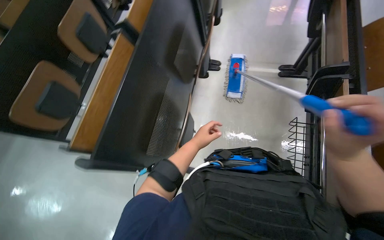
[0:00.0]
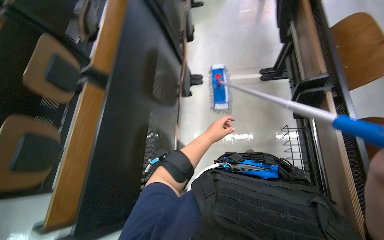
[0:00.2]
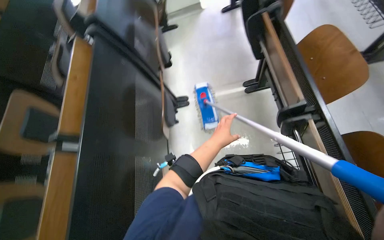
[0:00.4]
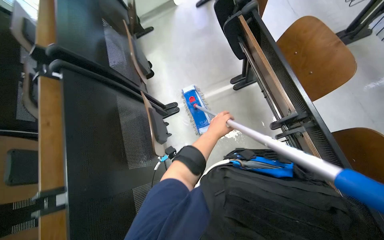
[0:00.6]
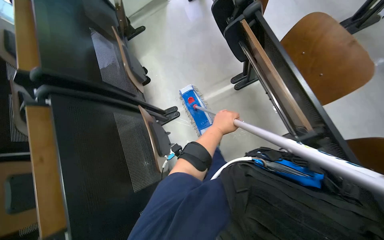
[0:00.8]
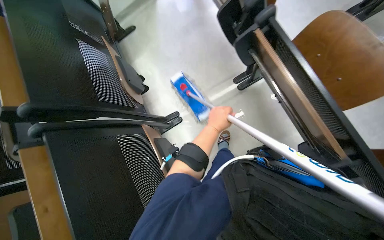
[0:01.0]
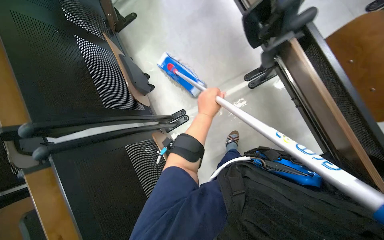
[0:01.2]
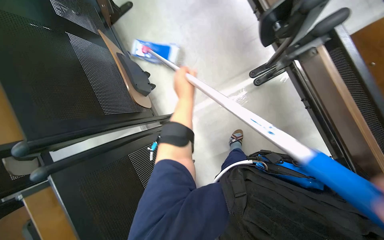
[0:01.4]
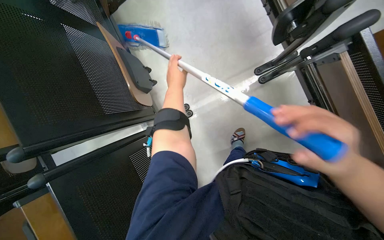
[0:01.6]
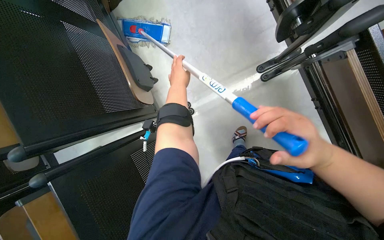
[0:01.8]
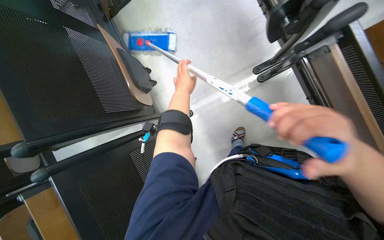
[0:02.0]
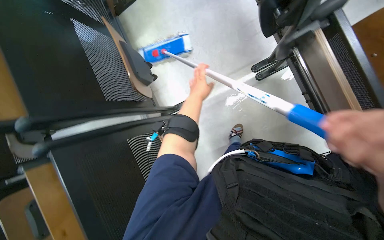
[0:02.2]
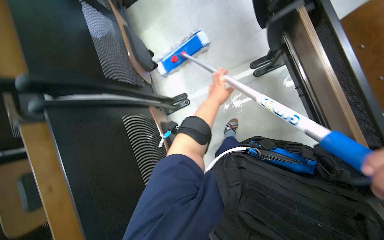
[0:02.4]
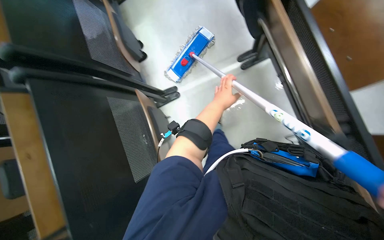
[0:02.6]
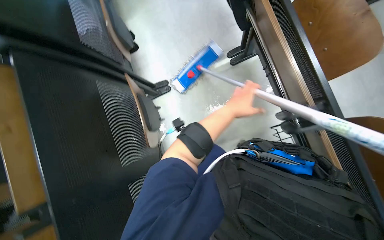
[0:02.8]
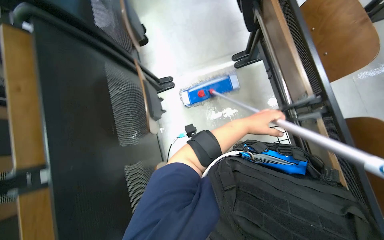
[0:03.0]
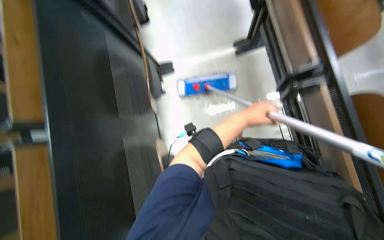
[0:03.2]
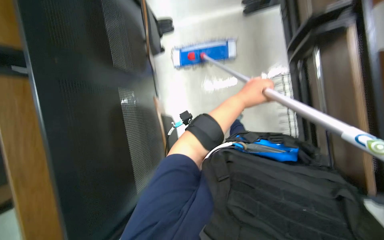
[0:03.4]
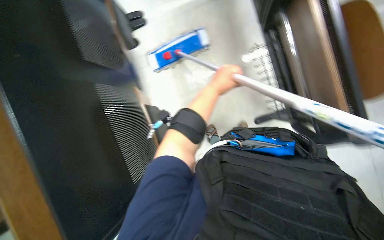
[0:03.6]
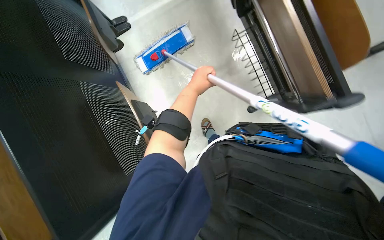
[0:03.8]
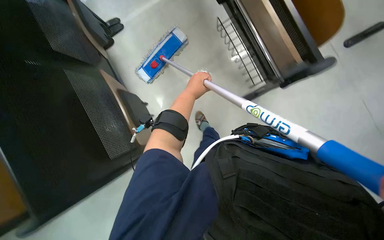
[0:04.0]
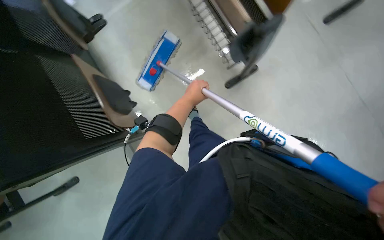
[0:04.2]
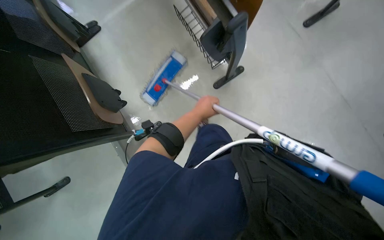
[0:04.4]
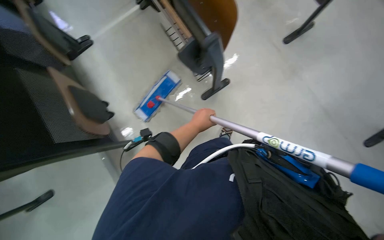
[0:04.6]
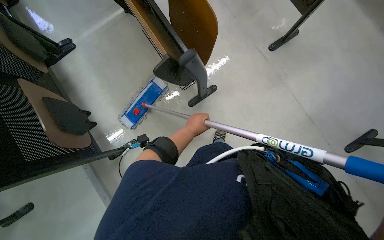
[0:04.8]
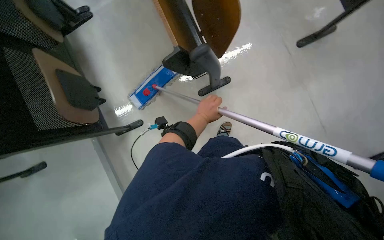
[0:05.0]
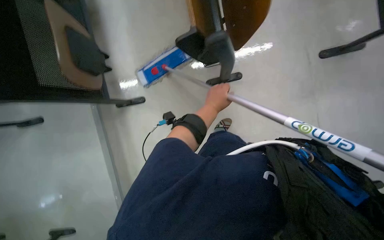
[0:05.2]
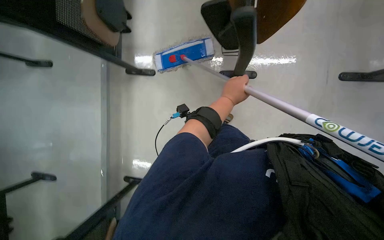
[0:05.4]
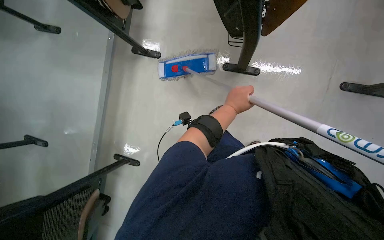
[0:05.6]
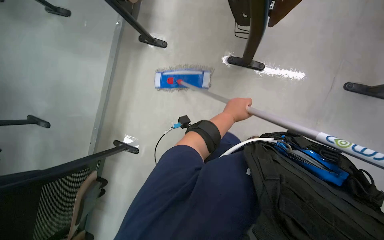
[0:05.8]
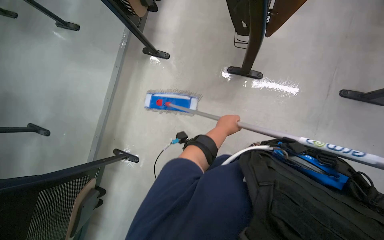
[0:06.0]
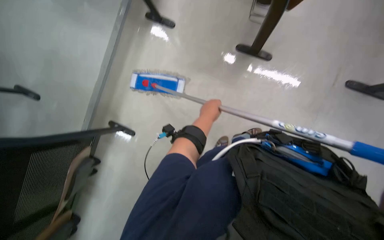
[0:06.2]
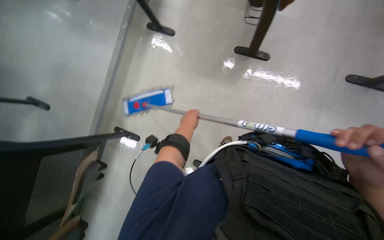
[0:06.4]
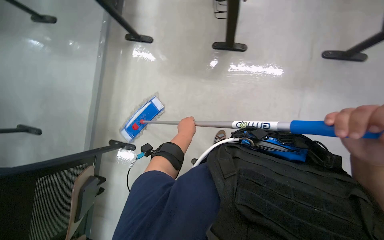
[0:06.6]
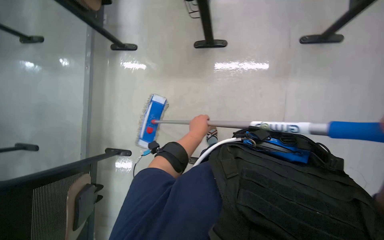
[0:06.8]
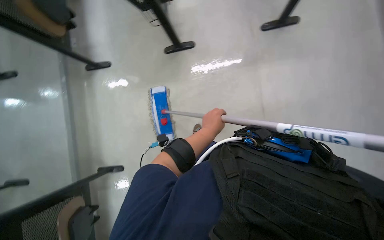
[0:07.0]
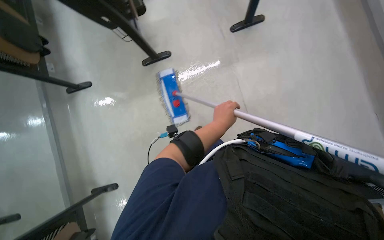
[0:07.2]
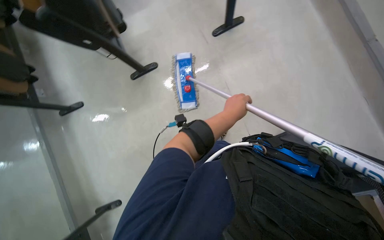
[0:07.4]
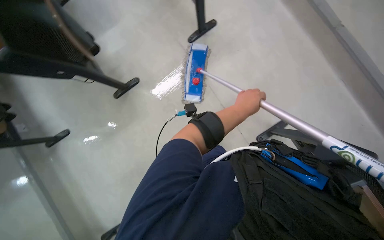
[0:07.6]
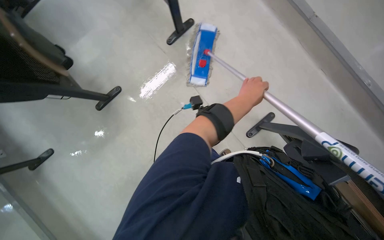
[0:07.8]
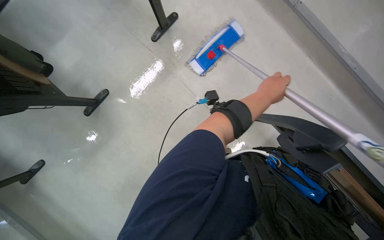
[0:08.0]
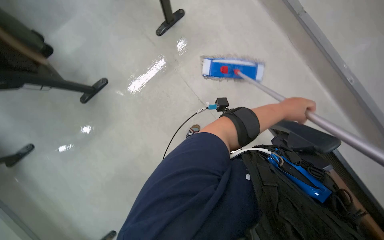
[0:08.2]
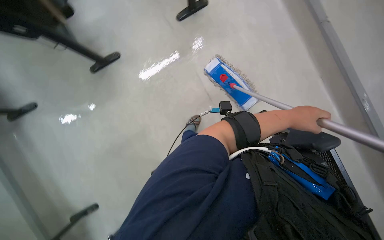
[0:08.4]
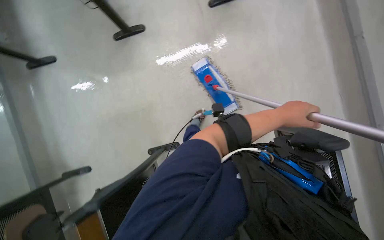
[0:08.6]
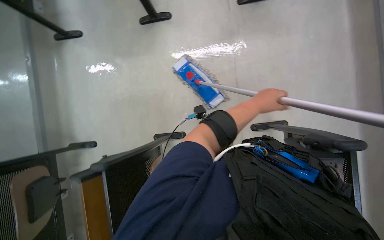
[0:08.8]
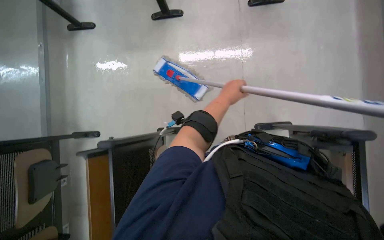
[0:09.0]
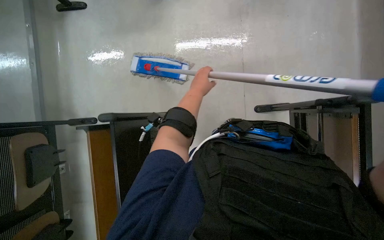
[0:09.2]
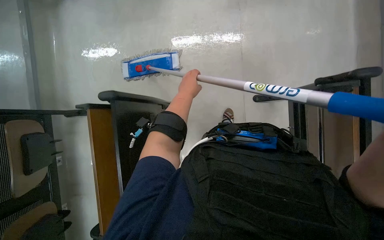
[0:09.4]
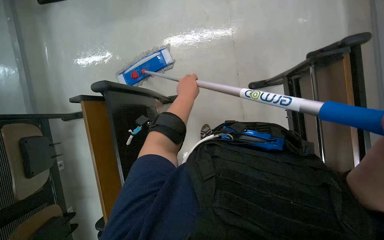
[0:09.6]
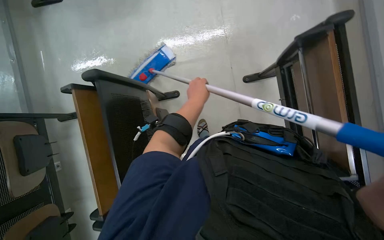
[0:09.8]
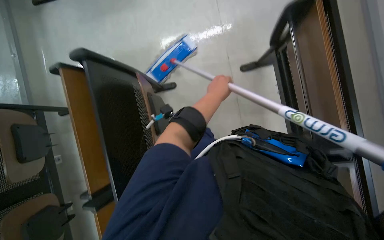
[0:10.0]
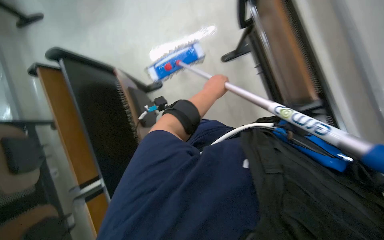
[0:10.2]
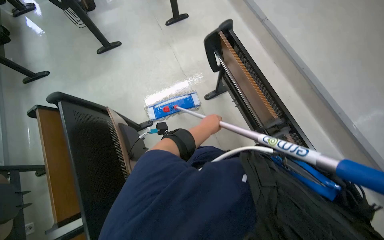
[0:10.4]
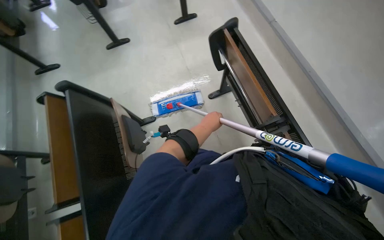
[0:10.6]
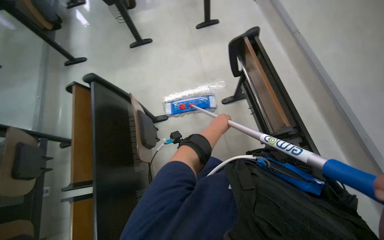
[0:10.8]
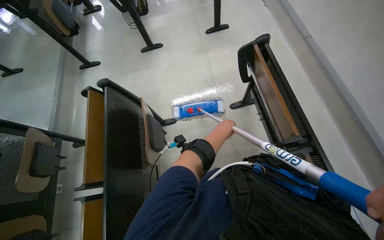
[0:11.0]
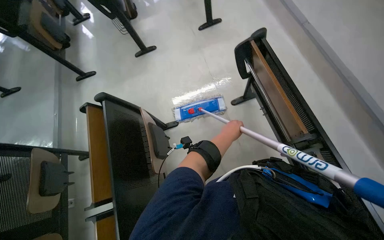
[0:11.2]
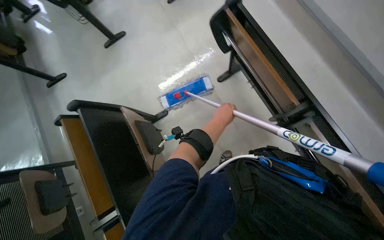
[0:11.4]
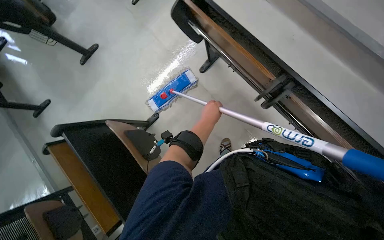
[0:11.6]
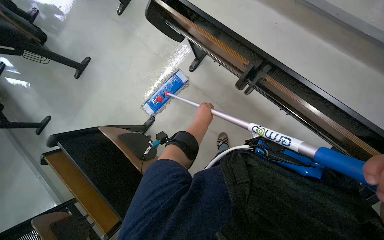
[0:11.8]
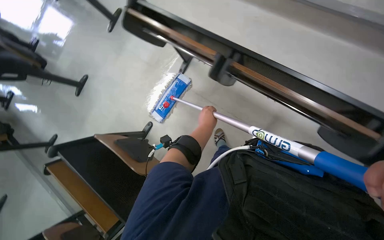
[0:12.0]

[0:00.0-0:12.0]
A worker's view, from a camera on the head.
Job: mopping floor.
The whole recording: Mopping classroom floor. The worker mops the classroom floor, occasionally adjusting the mop and moving the cleaning cart.
0:00.0 to 0:01.6: The wearer moves some 90 cm. The scene turns roughly 40 degrees counterclockwise in the picture.
0:01.6 to 0:03.0: The left hand shifts about 50 cm down the picture and to the right.
0:07.6 to 0:09.0: The left hand moves farther from the camera, some 10 cm, and moves approximately 20 cm to the right and comes back.
0:09.0 to 0:10.4: The left hand heads down the picture, covering approximately 10 cm.
0:10.4 to 0:12.0: The scene rotates counterclockwise by about 30 degrees.

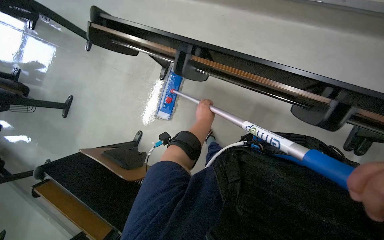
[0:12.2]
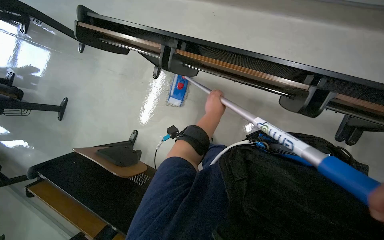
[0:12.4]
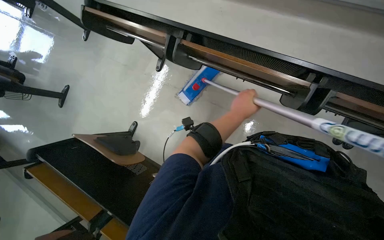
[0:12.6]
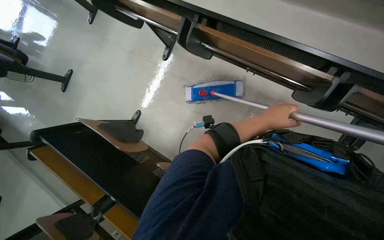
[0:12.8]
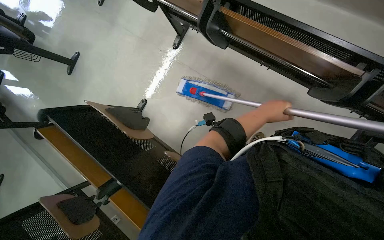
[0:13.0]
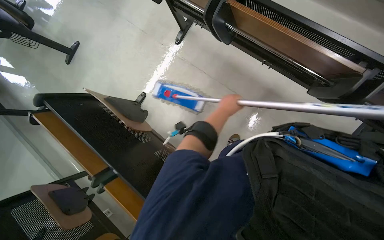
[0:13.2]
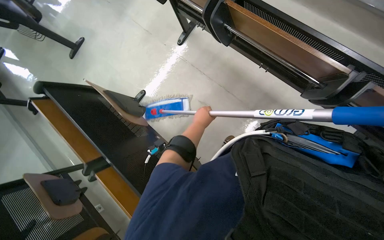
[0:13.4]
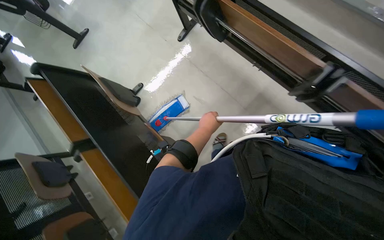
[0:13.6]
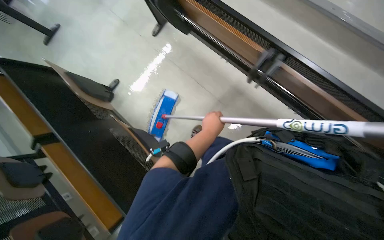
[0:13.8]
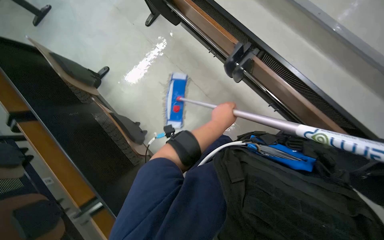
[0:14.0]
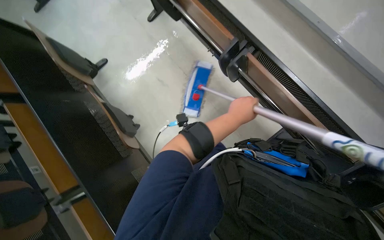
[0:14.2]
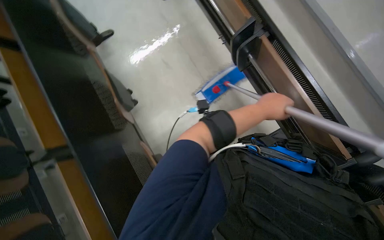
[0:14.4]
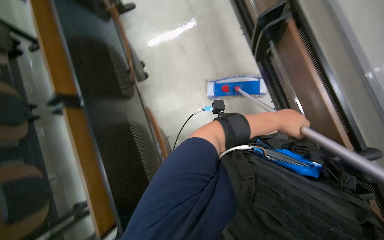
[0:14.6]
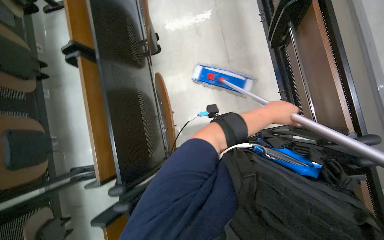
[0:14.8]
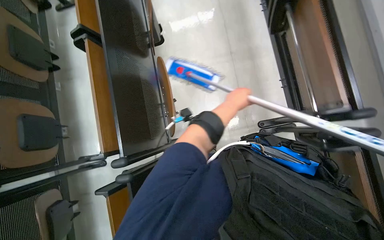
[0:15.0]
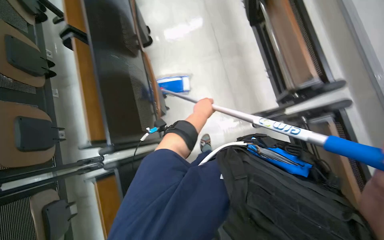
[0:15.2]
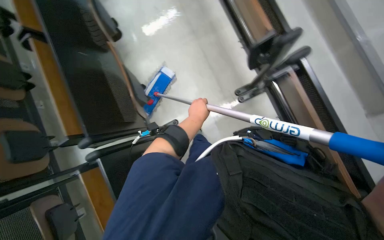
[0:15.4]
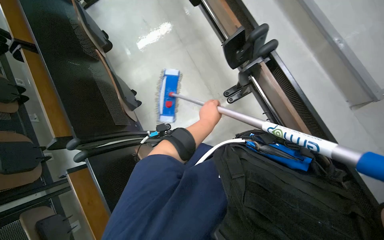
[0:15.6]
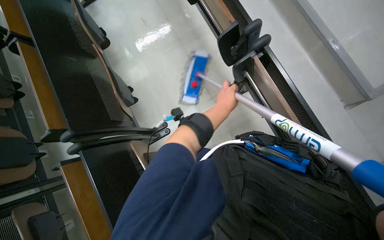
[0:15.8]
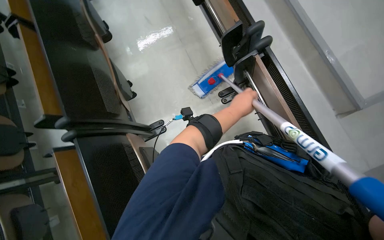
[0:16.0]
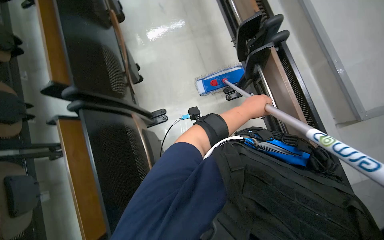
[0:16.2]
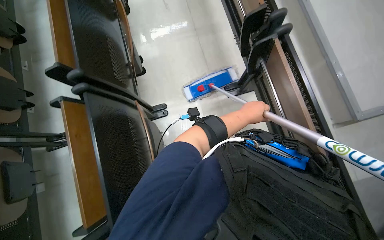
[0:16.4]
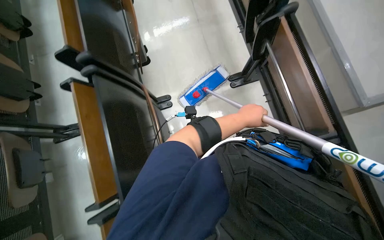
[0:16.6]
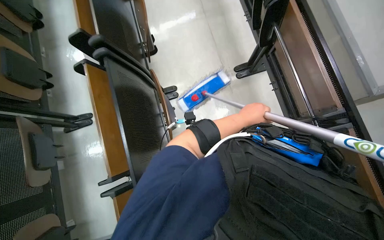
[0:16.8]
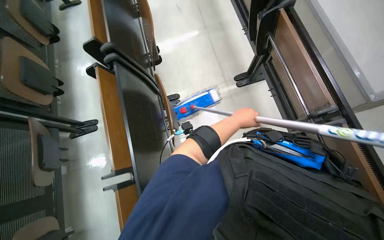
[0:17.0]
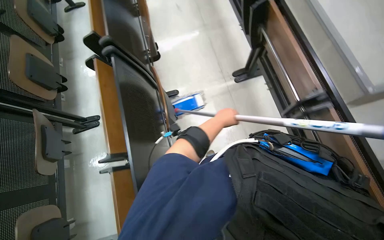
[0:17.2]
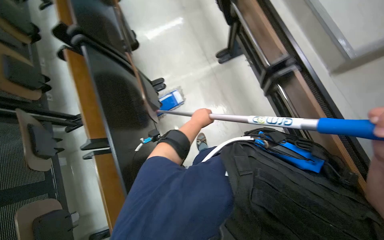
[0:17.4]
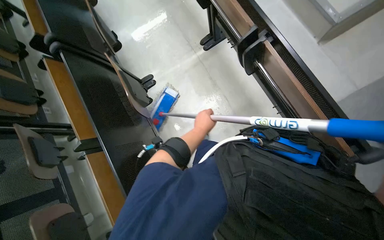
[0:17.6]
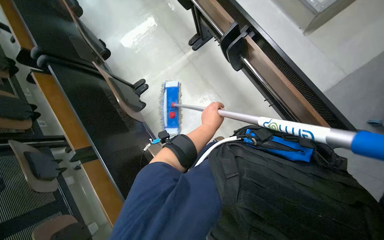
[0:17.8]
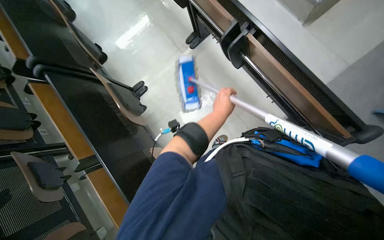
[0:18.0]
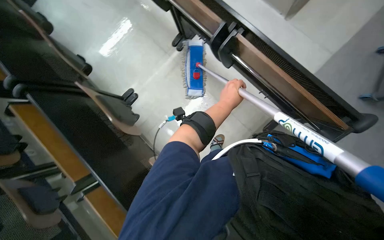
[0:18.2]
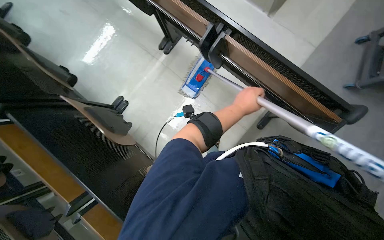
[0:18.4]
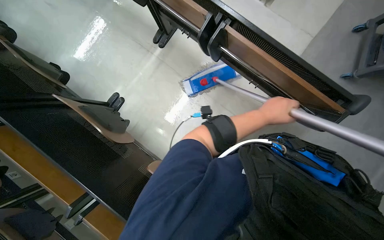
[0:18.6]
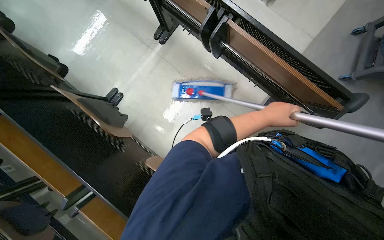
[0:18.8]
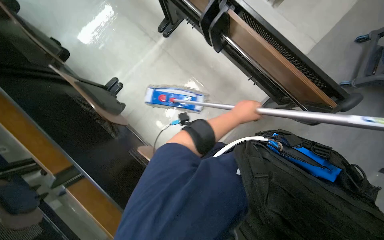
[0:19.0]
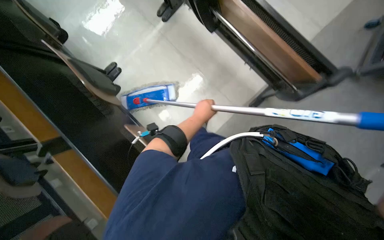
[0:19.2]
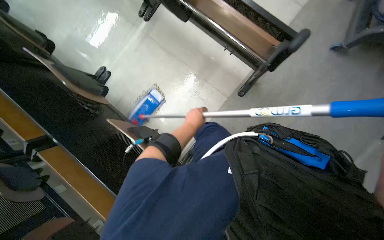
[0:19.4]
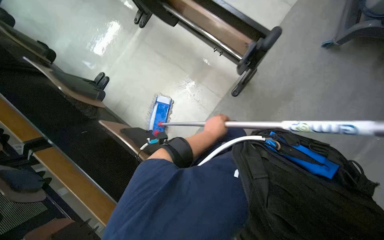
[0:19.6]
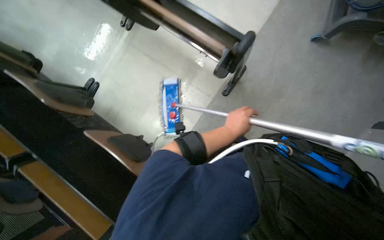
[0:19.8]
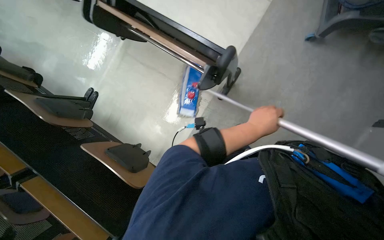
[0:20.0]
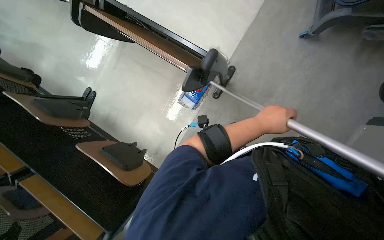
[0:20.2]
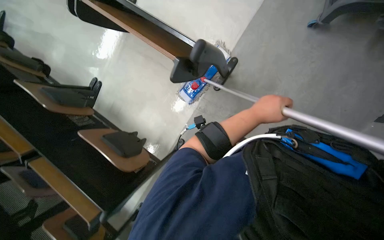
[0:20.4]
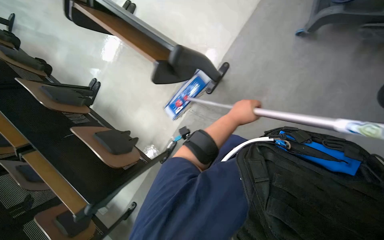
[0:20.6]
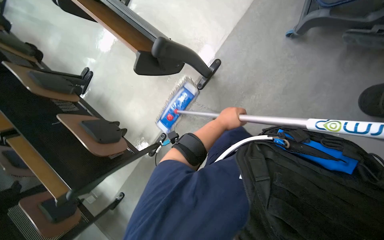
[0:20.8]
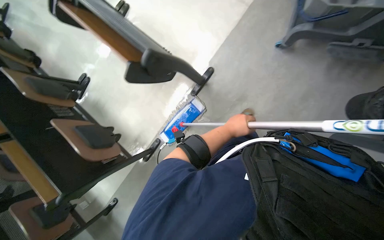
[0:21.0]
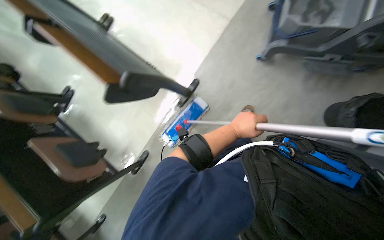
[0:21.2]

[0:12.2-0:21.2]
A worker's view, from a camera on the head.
Job: mopping floor.
The whole recording: Mopping classroom floor. The worker mops the classroom floor, occasionally adjusting the mop and moving the cleaning cart.
0:13.8 to 0:15.2: The view tilts roughly 15 degrees downward. The scene rotates clockwise by approximately 40 degrees. The left hand travels to the right and back again, about 30 cm each way.
0:15.2 to 0:16.6: The left hand is displaced to the right by about 15 cm.
0:16.6 to 0:18.2: The scene turns approximately 25 degrees counterclockwise in the picture.
0:18.2 to 0:19.8: The camera is carried some 40 cm.
0:19.8 to 0:21.2: The wearer moves to the right, approximately 50 cm.
